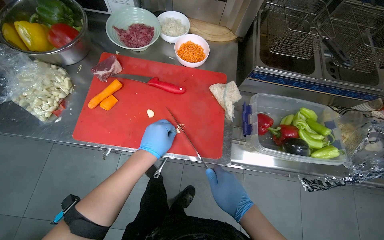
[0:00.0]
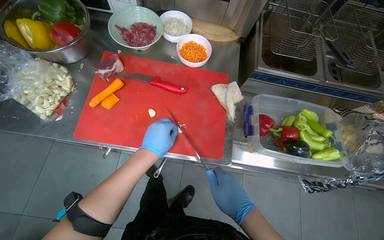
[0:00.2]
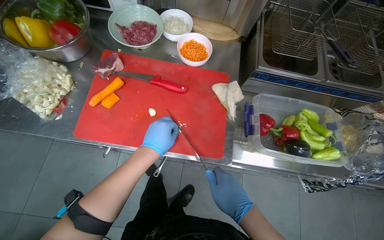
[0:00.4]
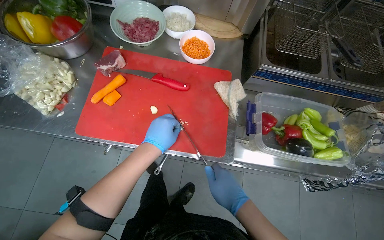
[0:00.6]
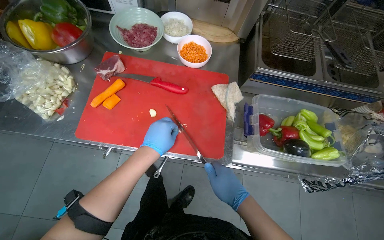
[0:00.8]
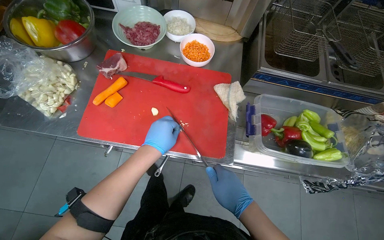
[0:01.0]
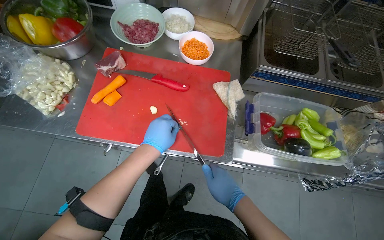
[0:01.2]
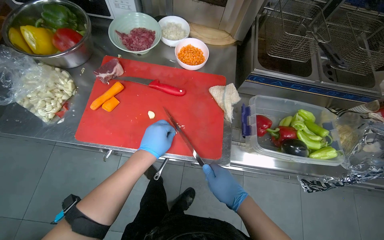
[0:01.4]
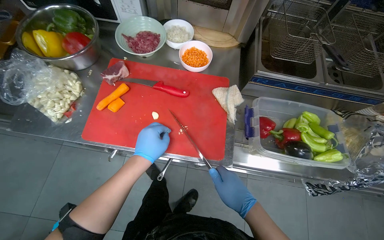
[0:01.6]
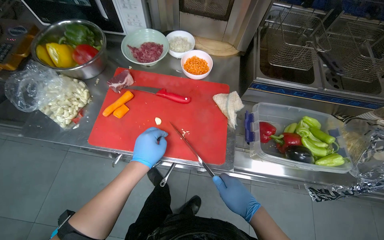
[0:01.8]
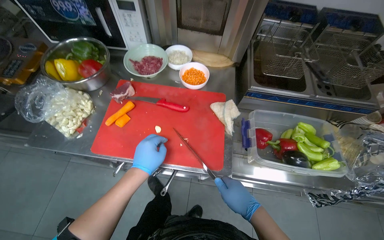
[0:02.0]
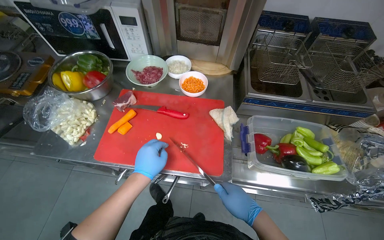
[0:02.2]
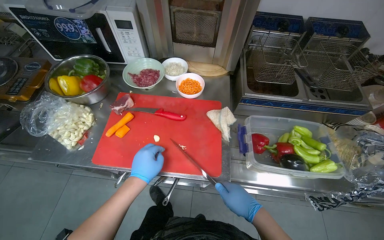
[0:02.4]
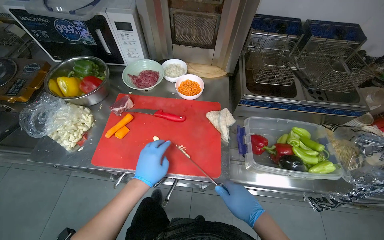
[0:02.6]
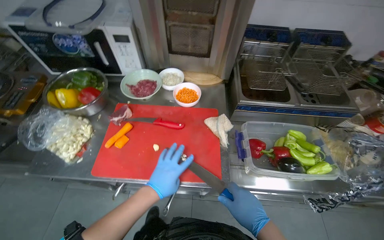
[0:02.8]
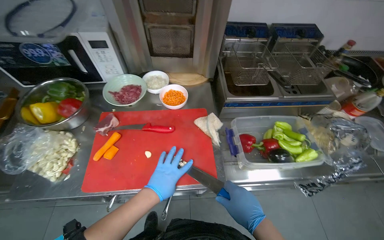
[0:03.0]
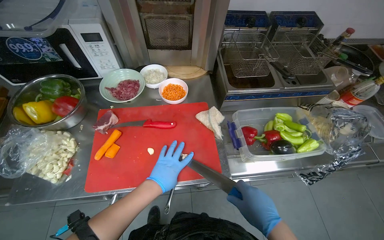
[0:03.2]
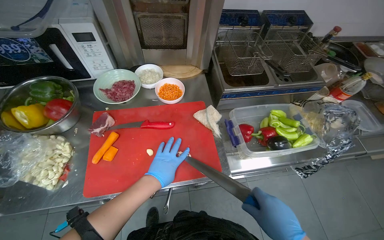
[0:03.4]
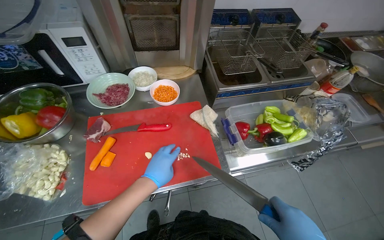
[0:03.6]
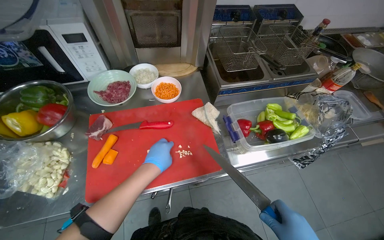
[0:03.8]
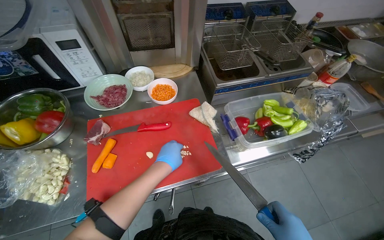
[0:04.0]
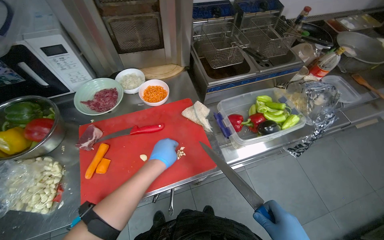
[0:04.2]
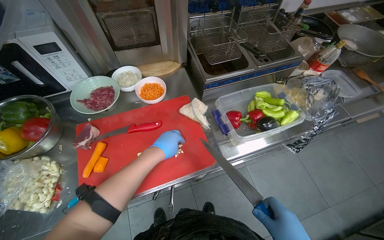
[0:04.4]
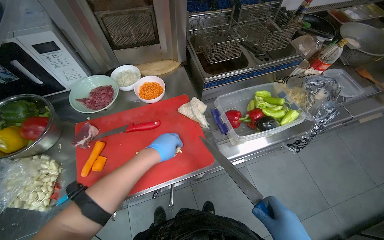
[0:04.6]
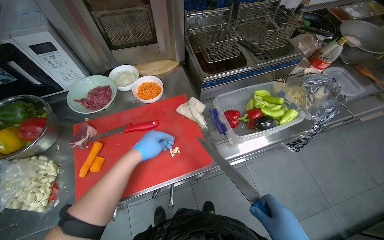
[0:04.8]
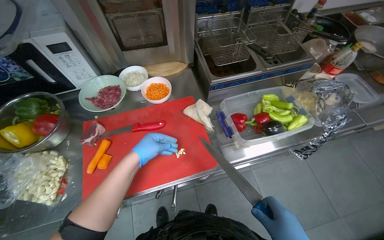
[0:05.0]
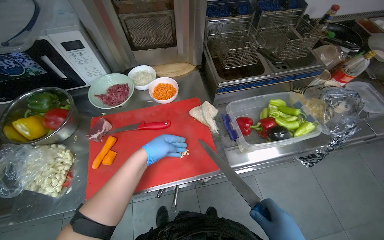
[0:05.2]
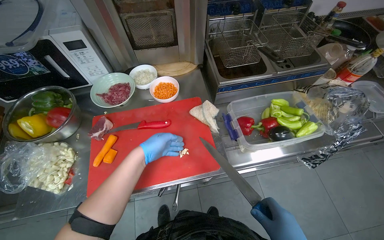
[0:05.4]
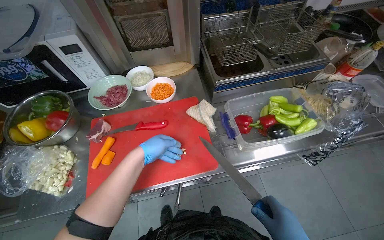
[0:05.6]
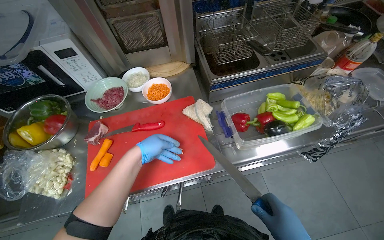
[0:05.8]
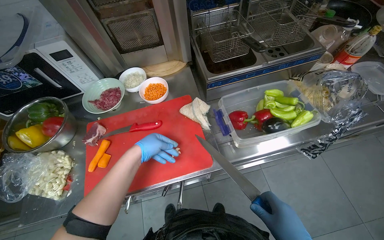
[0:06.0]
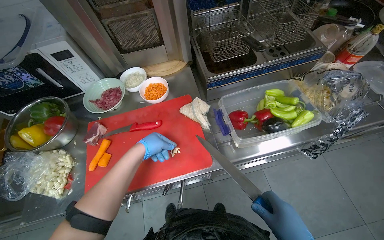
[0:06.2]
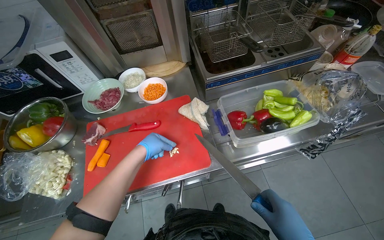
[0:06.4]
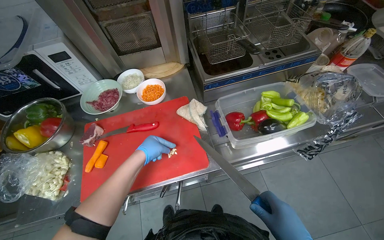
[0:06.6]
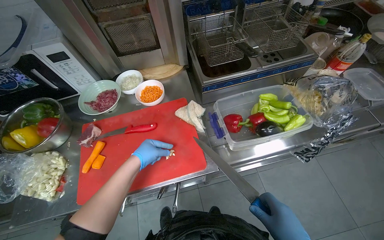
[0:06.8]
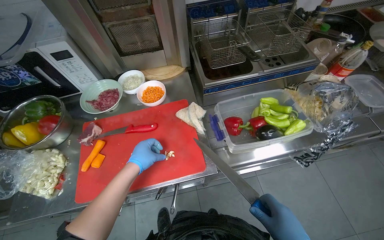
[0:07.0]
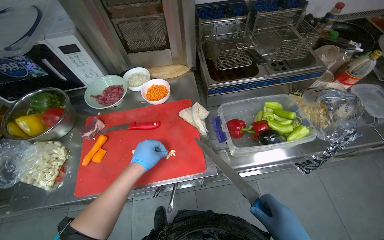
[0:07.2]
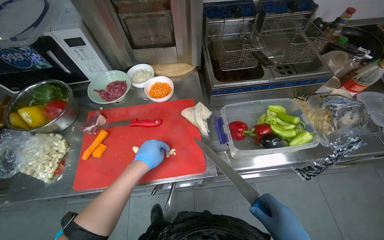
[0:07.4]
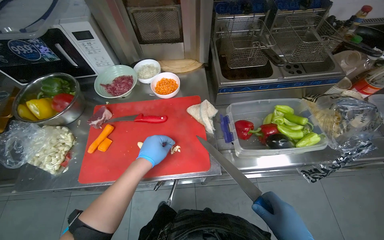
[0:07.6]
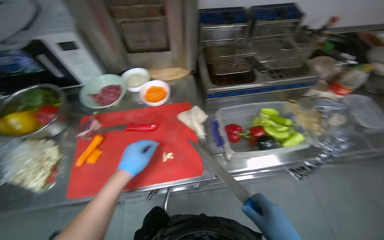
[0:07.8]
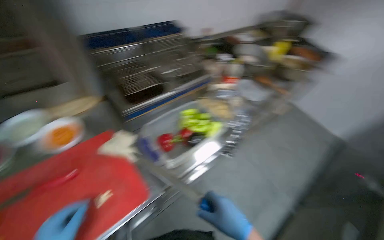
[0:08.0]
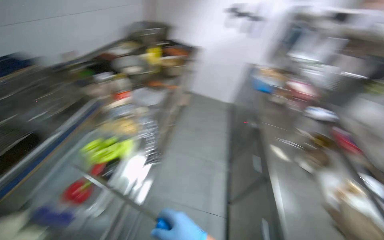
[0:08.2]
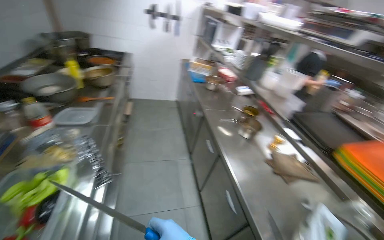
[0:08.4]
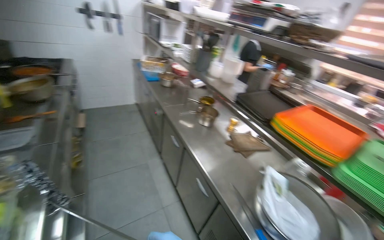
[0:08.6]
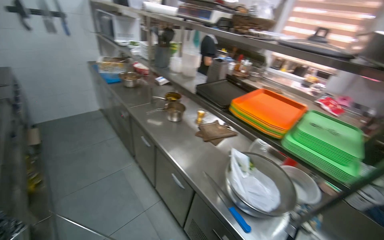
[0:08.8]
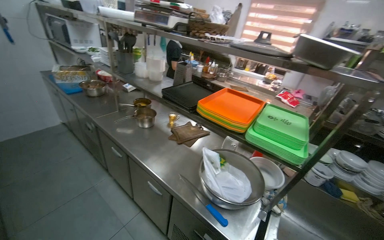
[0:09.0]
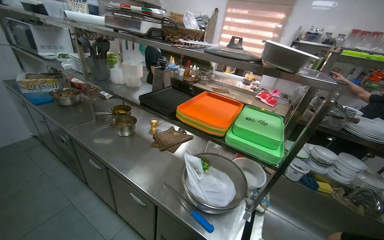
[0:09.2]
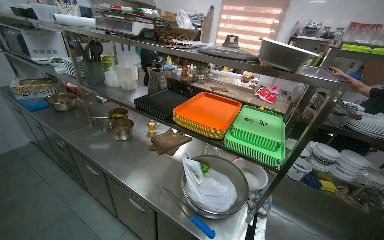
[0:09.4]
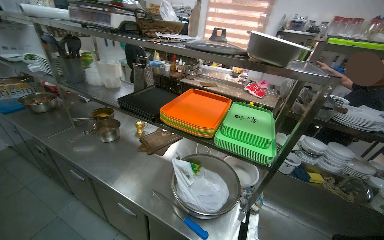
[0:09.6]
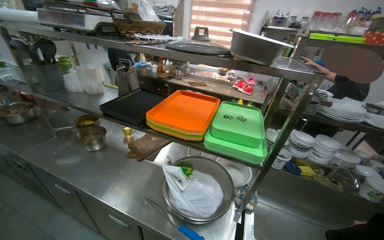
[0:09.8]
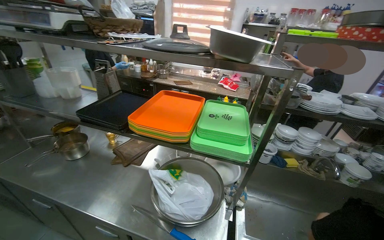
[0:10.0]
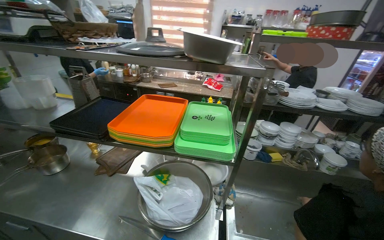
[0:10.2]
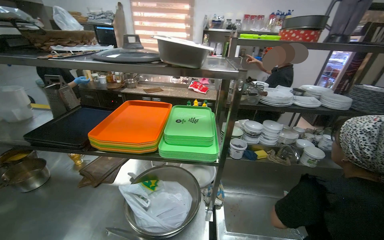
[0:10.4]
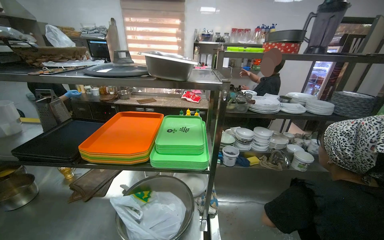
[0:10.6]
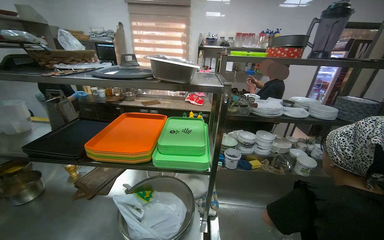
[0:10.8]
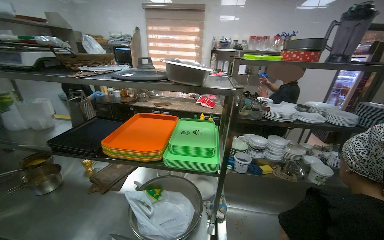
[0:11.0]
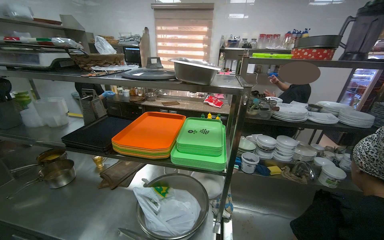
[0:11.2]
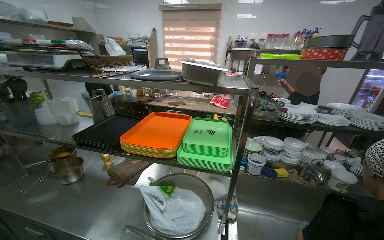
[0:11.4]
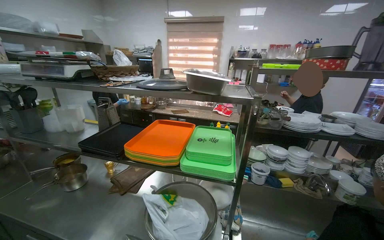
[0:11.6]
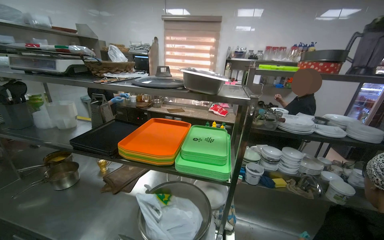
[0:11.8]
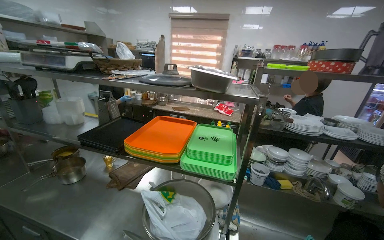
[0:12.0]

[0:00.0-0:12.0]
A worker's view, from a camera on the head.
Job: preparing food.
The whole recording: Mincing garlic cloves. The worker minces garlic cloves on a red cutting board.
0:00.0 to 0:01.6: The hands make small movements and keep their place.
0:03.0 to 0:04.4: The left hand is displaced up the picture by approximately 10 cm.
0:07.6 to 0:09.0: The wearer's head swings roughly 135 degrees to the right.
0:09.0 to 0:10.4: The wearer's head swings approximately 35 degrees to the right.

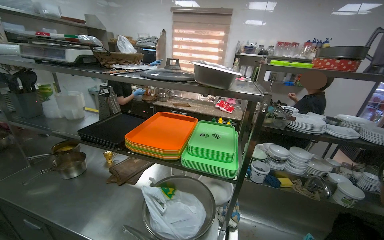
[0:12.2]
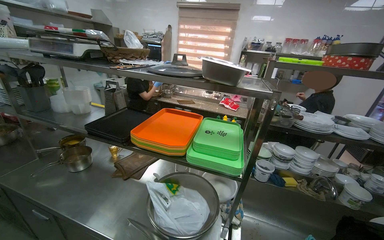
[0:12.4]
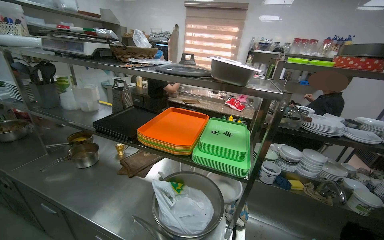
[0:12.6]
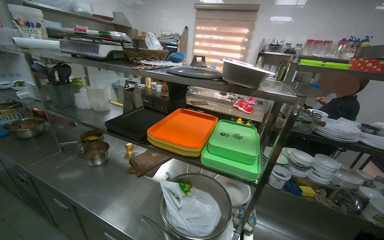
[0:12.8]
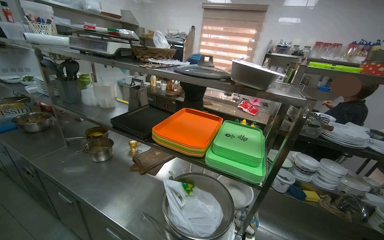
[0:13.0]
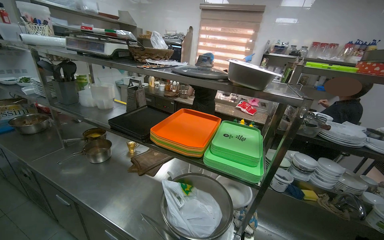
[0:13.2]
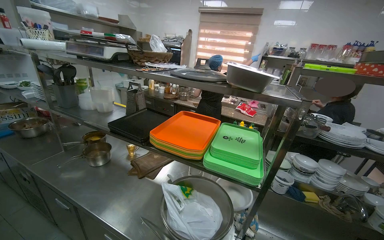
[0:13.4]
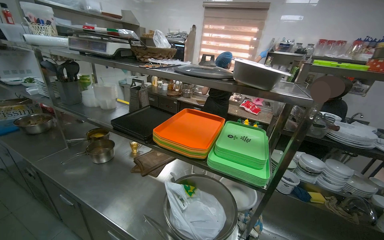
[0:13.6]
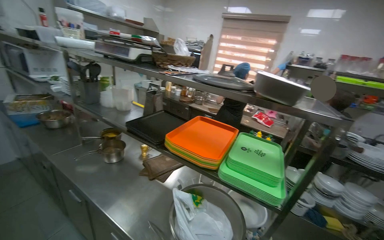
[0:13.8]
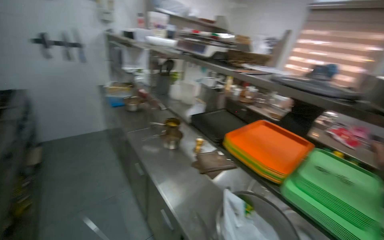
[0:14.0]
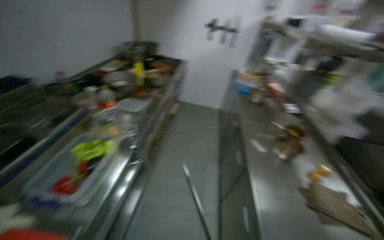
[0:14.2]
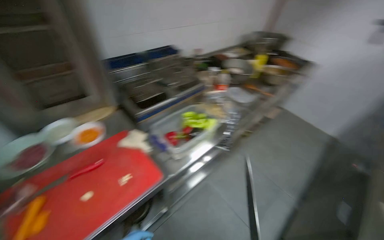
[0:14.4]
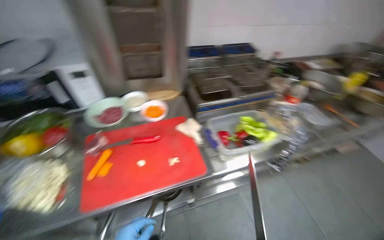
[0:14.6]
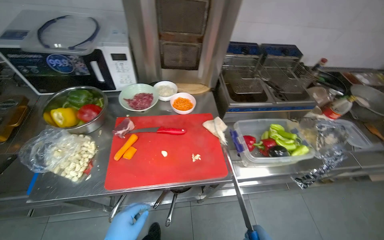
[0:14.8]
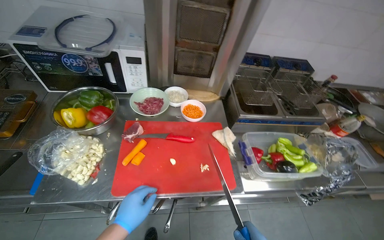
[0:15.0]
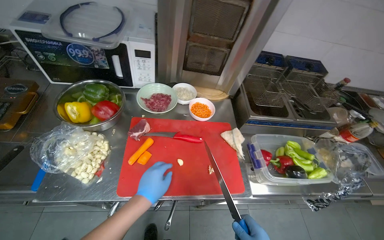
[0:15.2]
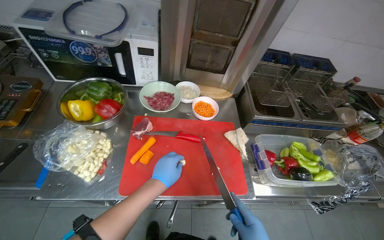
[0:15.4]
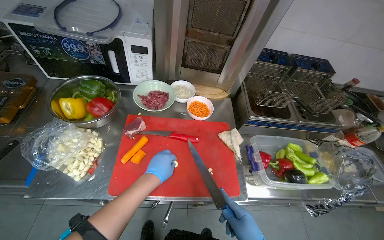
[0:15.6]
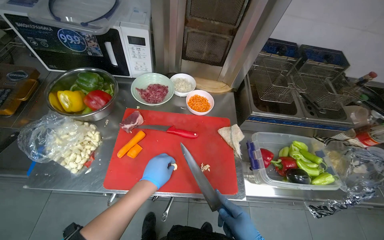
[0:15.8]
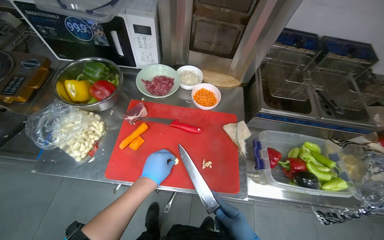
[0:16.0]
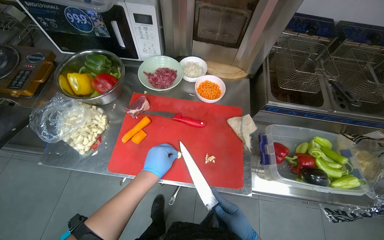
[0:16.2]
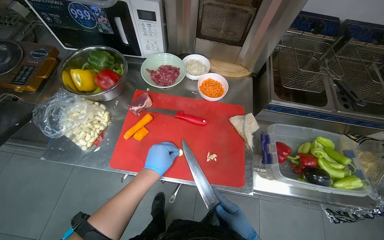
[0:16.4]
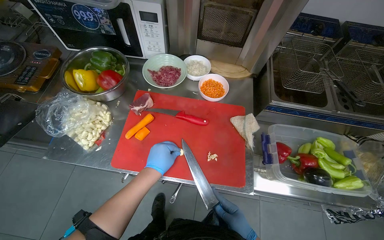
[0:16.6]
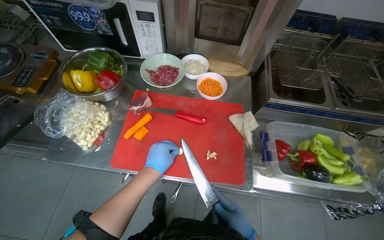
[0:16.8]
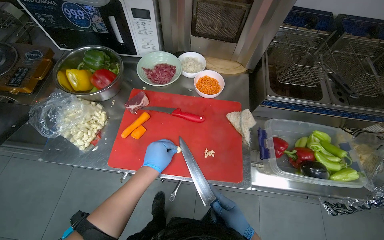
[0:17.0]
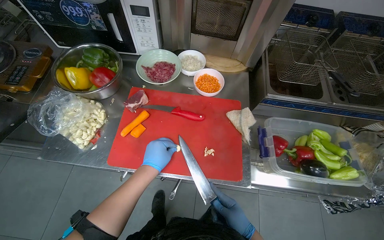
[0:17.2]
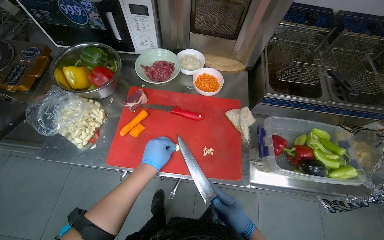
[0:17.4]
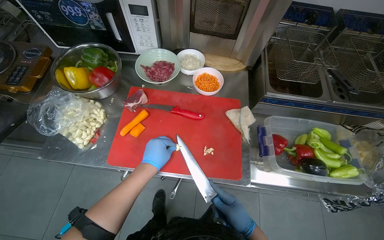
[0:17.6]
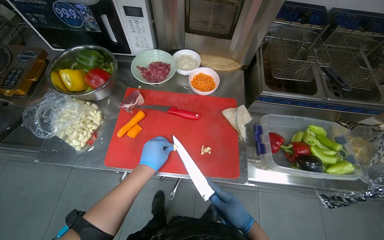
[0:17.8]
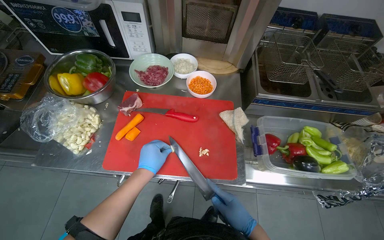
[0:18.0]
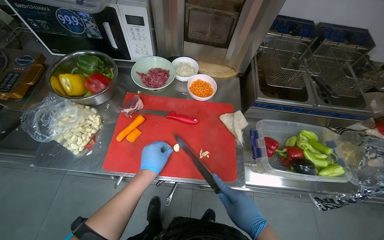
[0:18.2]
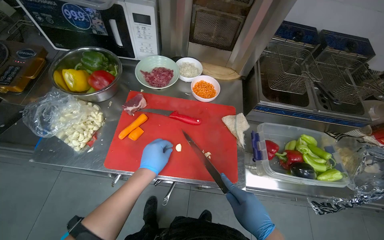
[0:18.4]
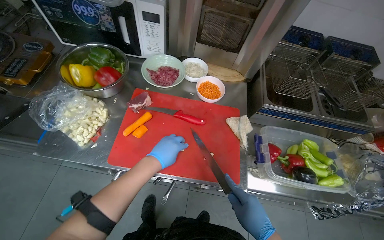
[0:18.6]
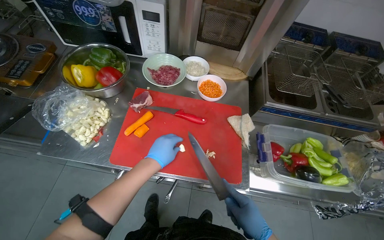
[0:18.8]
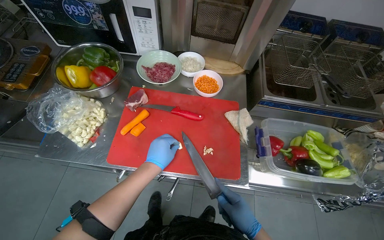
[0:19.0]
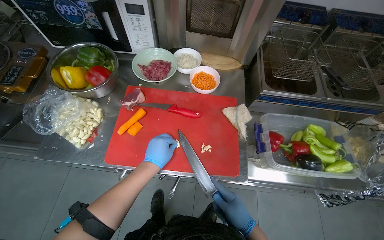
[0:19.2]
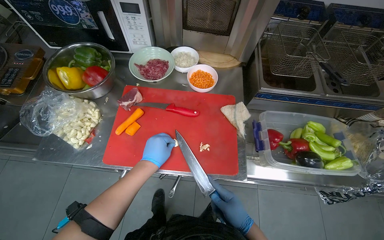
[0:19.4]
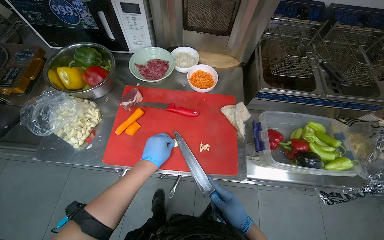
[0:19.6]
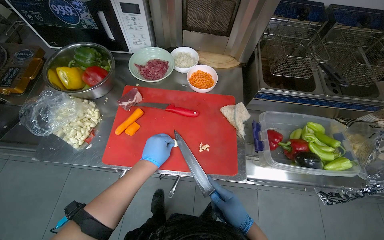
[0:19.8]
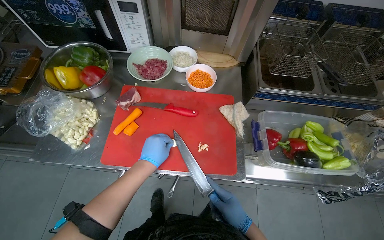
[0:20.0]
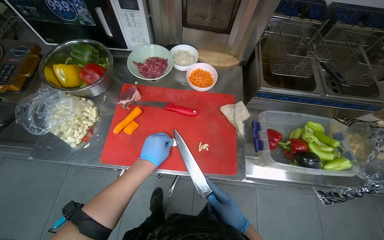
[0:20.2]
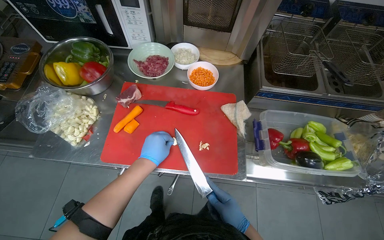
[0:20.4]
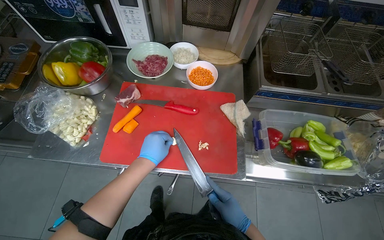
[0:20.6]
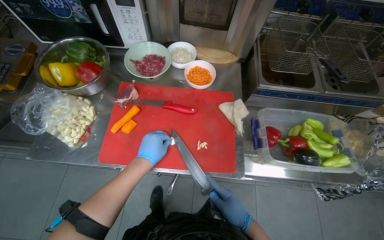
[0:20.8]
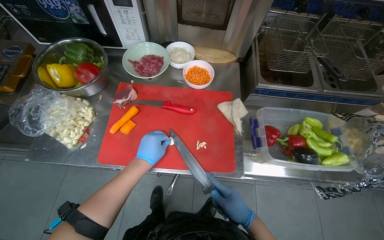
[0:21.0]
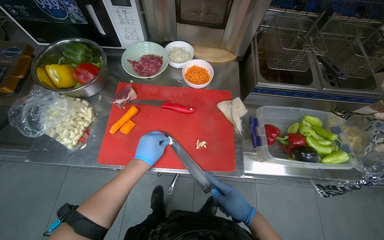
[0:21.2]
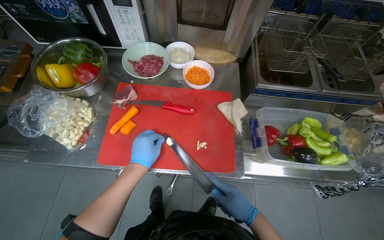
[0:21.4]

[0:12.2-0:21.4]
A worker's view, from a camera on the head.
Job: preparing food.
The whole recording: Mincing garlic cloves. The worker minces garlic cloves on a red cutting board.
0:13.8 to 0:15.2: The camera travels approximately 50 cm. The wearer's head swings some 145 degrees to the left. The wearer looks about 10 degrees further downward.
0:16.8 to 0:18.4: The right hand moves nearer to the camera, approximately 10 cm.
0:18.4 to 0:19.8: The hands stay close to where they were, moving slightly.
0:19.8 to 0:21.4: The hands are busy where they are.
